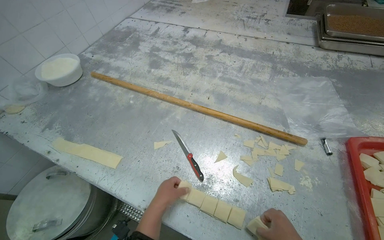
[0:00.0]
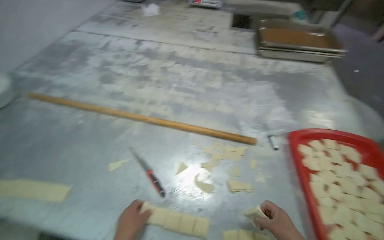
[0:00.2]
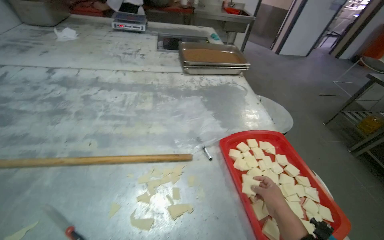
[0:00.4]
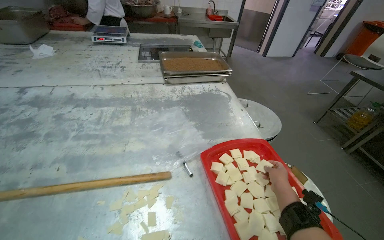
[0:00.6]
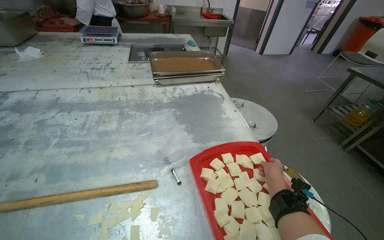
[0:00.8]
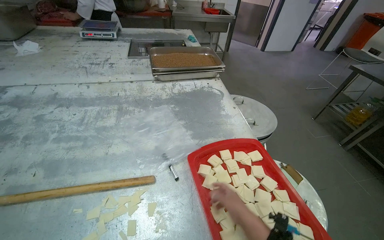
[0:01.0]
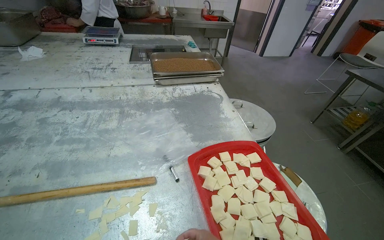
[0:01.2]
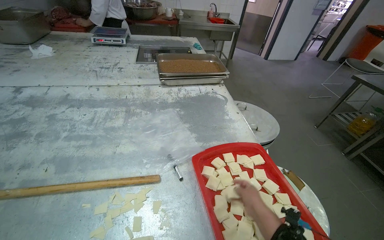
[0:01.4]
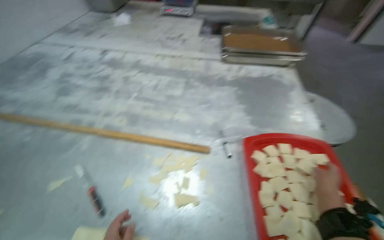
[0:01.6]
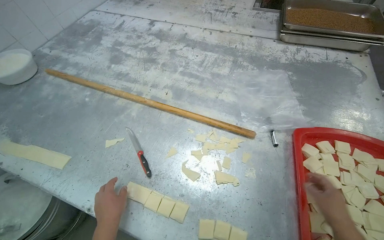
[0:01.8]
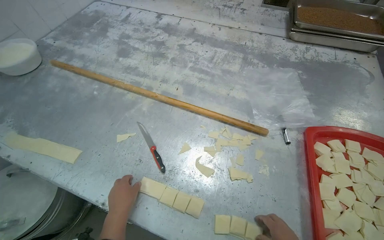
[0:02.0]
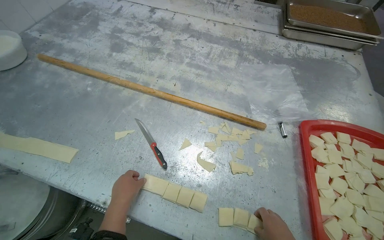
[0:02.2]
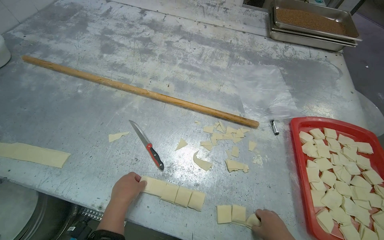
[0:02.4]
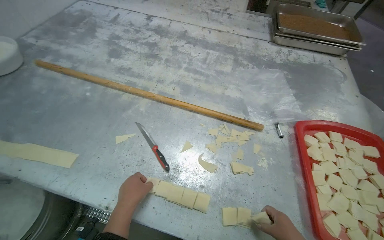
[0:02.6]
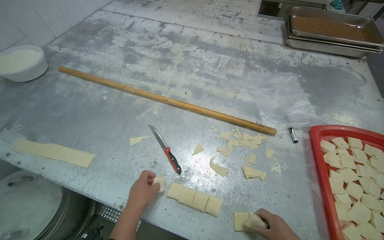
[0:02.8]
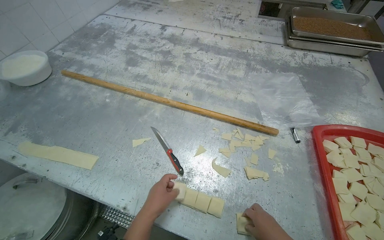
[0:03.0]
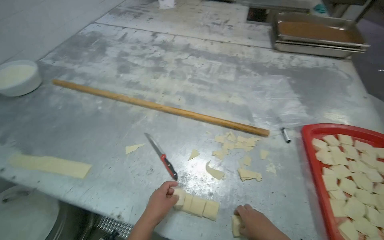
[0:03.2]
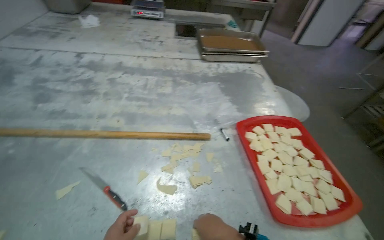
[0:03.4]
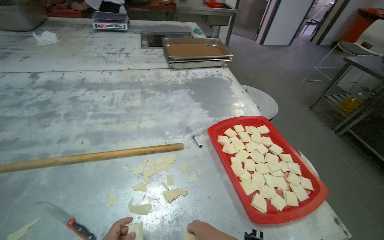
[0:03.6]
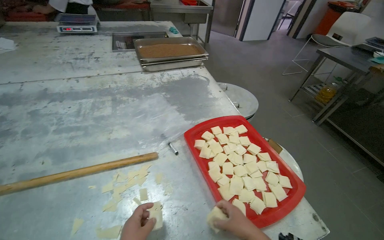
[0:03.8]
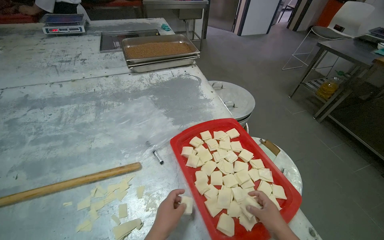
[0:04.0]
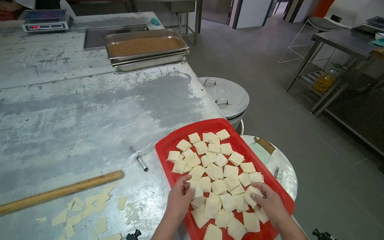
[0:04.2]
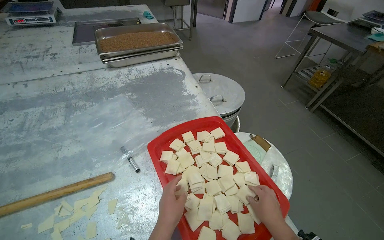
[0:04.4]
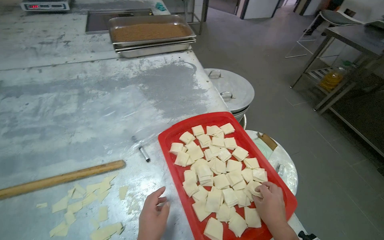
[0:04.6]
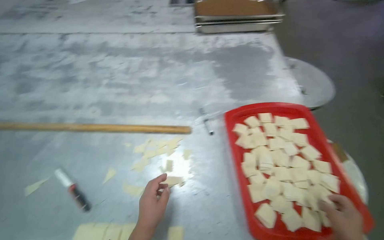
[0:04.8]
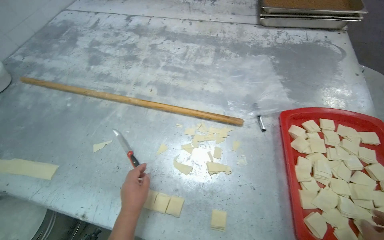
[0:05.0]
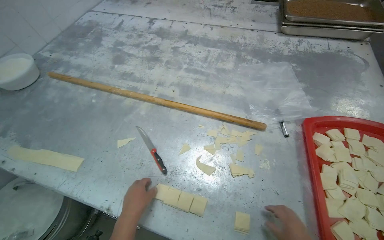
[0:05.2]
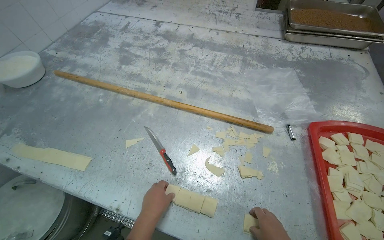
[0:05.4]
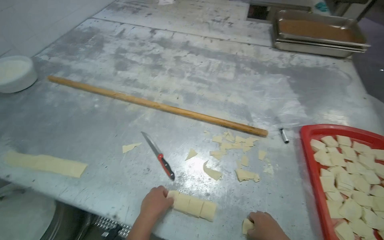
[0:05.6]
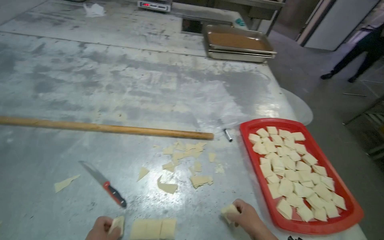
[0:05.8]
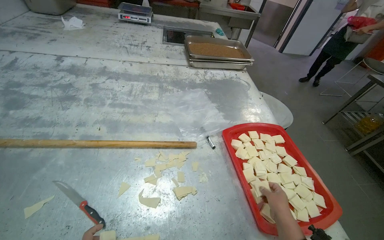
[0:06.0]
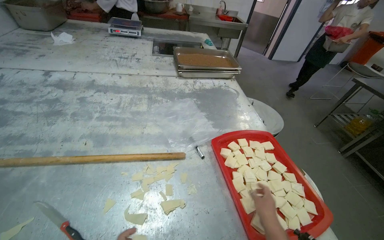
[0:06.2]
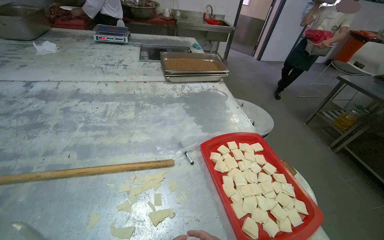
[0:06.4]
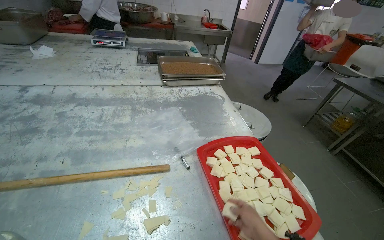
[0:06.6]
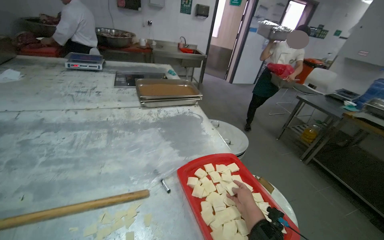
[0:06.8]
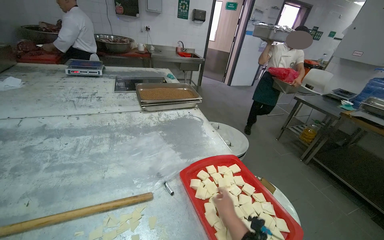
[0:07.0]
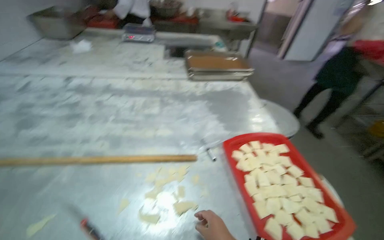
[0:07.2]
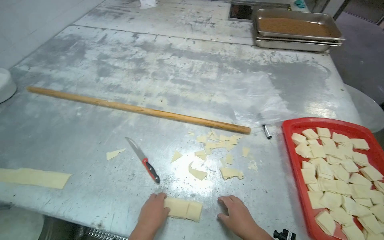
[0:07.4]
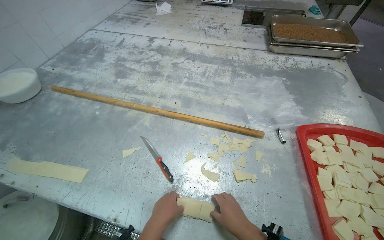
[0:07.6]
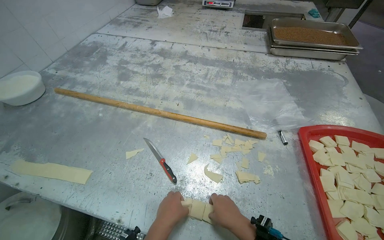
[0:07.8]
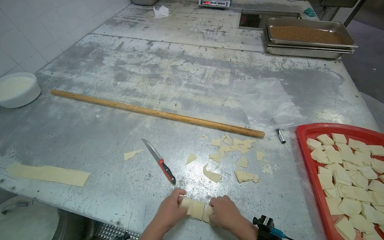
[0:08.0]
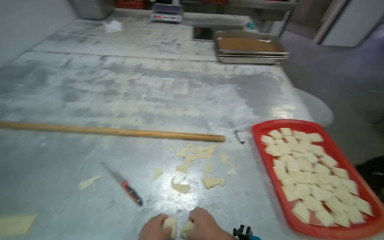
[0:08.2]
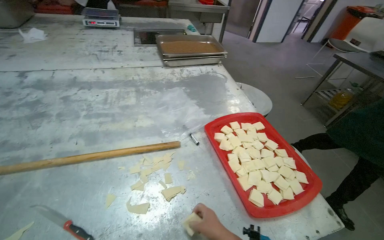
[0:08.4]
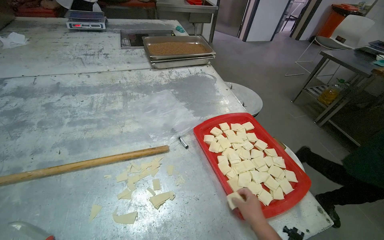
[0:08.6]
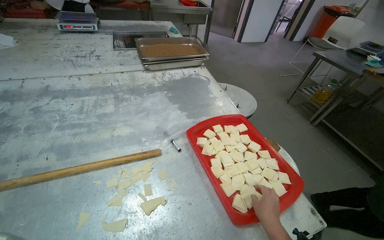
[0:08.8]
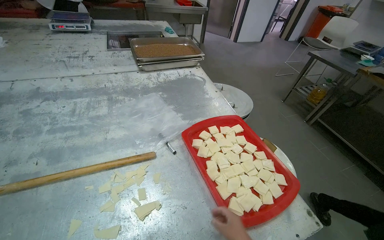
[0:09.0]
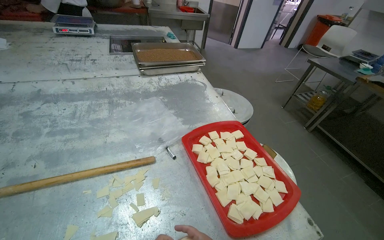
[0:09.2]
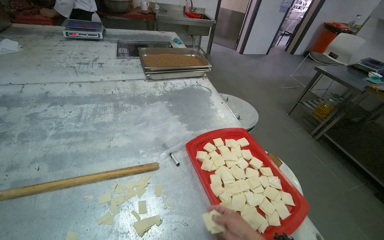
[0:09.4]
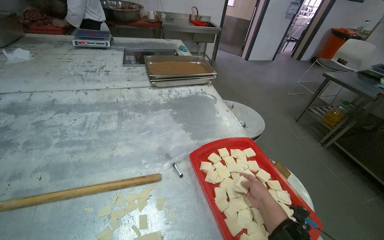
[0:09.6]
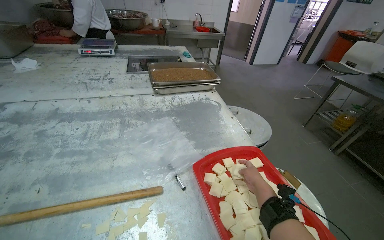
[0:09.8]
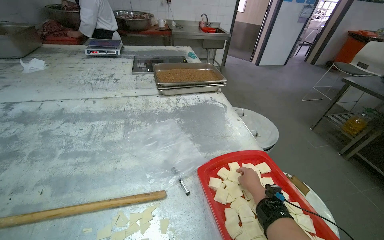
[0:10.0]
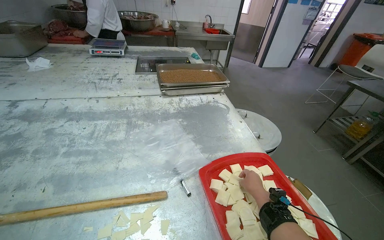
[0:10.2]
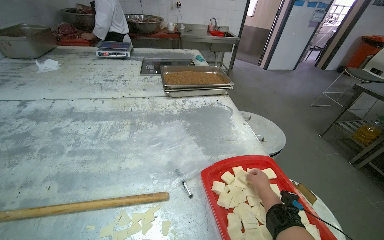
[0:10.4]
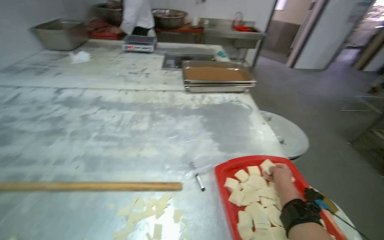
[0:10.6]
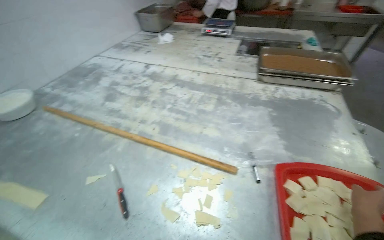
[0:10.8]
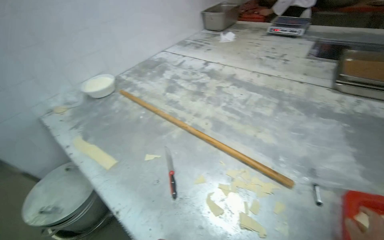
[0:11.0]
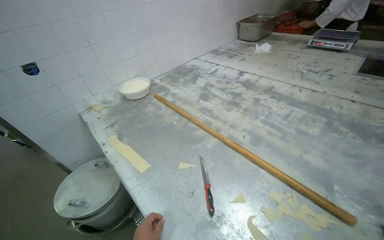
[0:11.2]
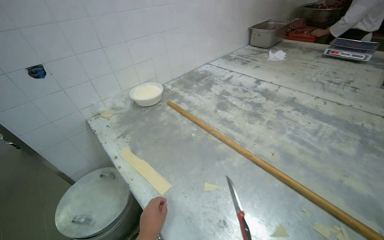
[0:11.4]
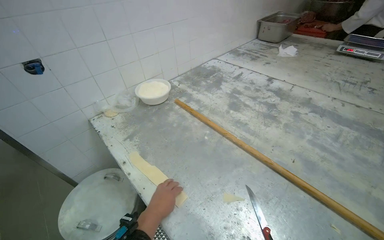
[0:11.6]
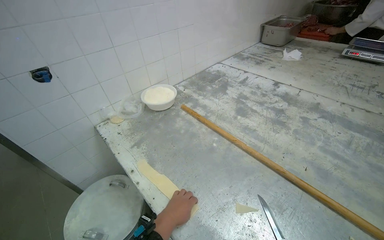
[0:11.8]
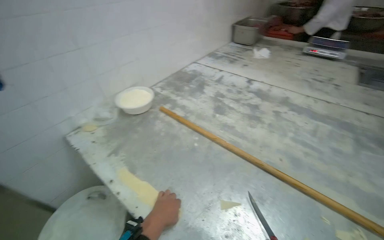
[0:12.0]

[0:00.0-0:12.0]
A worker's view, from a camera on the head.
Job: preparing food.
The whole recording: Preparing dough pieces for baking. The worker folds dough strips and cuts them into small squares, placing them into a tray.
0:00.0 to 0:01.6: The wearer looks approximately 15 degrees further to the right.
0:03.0 to 0:04.4: The camera is carried approximately 40 cm. The wearer looks some 40 degrees further to the right.
0:06.0 to 0:07.6: The head rotates about 20 degrees to the left.
0:07.6 to 0:09.0: The wearer looks some 35 degrees further to the right.
0:10.4 to 0:12.0: The head travels about 60 cm. The wearer's head swings roughly 50 degrees to the left.

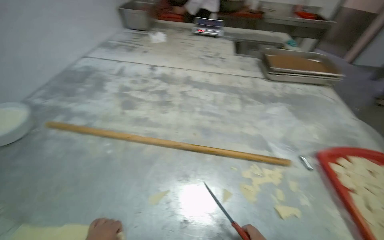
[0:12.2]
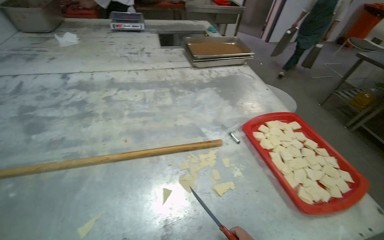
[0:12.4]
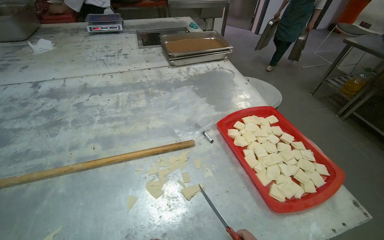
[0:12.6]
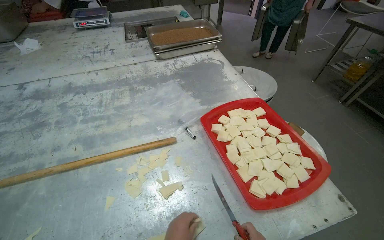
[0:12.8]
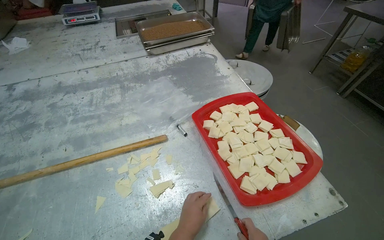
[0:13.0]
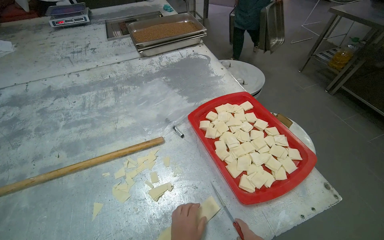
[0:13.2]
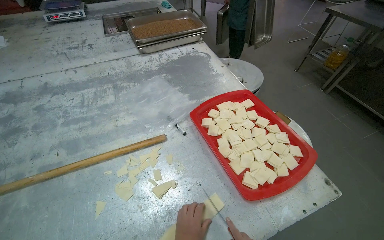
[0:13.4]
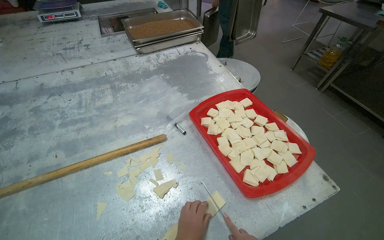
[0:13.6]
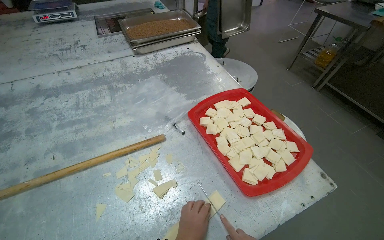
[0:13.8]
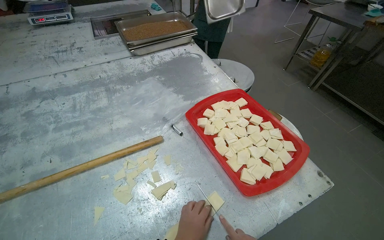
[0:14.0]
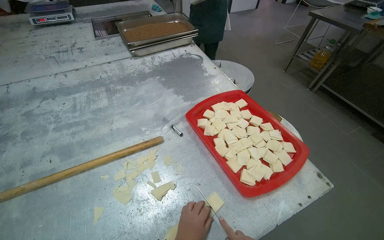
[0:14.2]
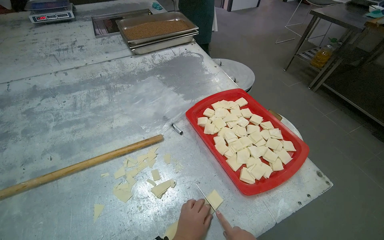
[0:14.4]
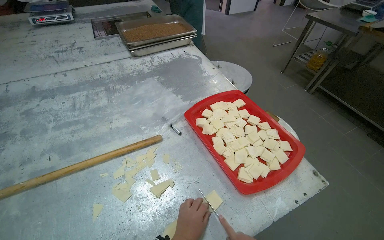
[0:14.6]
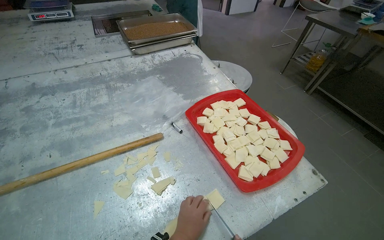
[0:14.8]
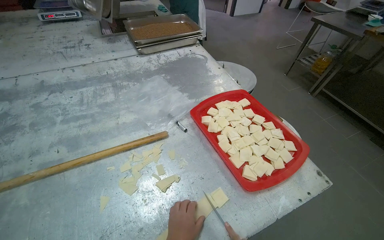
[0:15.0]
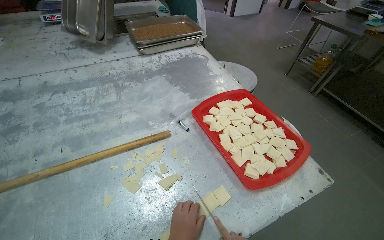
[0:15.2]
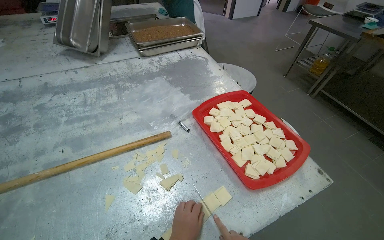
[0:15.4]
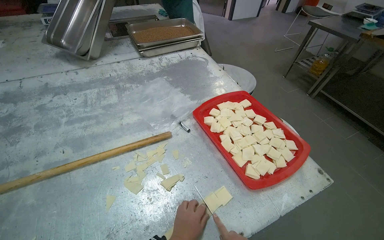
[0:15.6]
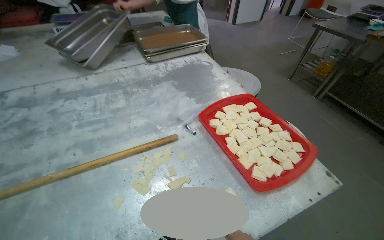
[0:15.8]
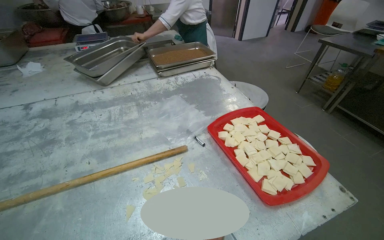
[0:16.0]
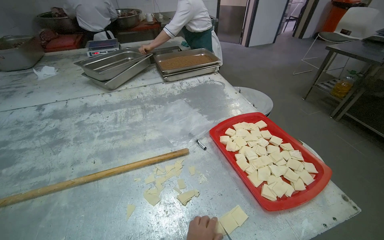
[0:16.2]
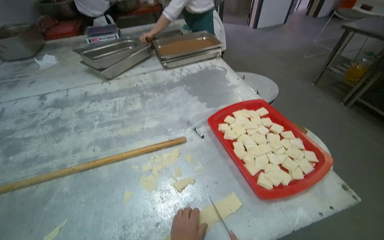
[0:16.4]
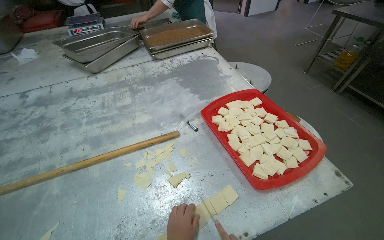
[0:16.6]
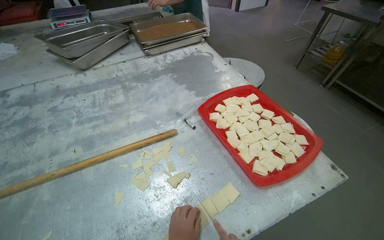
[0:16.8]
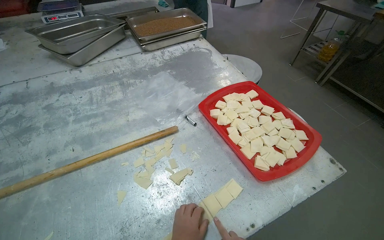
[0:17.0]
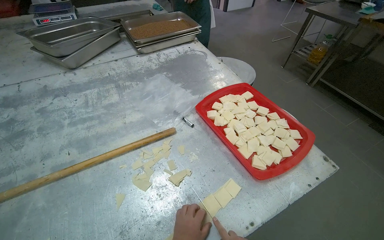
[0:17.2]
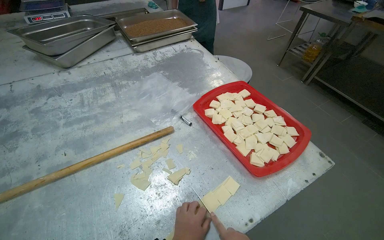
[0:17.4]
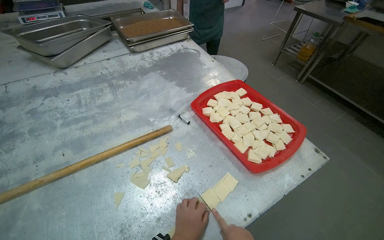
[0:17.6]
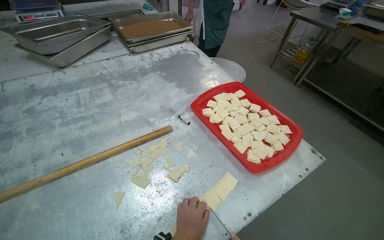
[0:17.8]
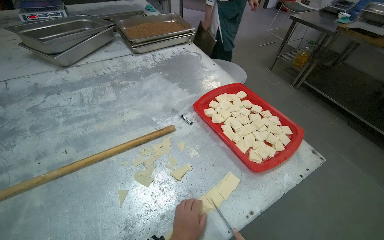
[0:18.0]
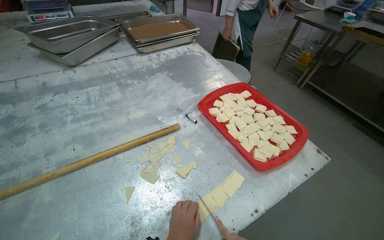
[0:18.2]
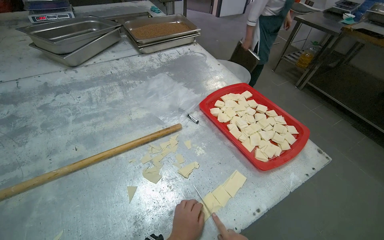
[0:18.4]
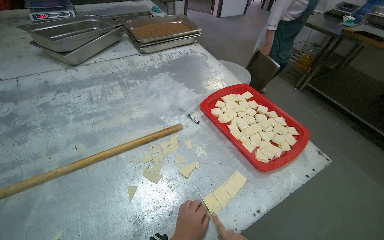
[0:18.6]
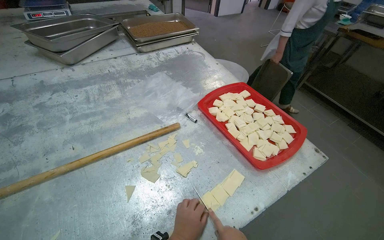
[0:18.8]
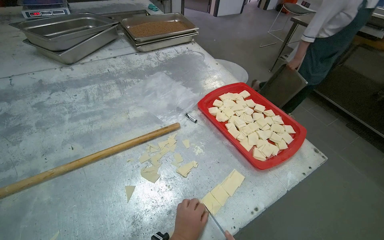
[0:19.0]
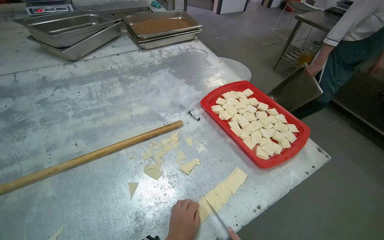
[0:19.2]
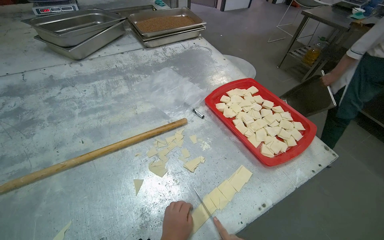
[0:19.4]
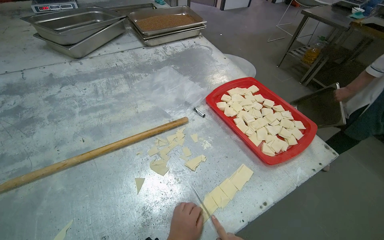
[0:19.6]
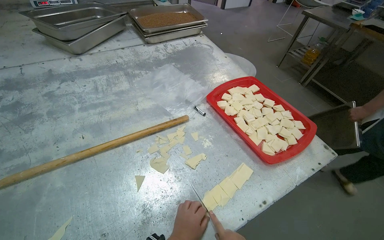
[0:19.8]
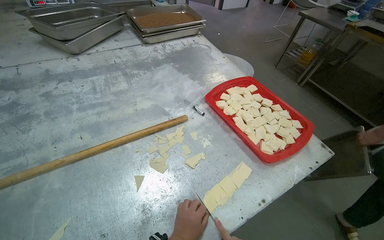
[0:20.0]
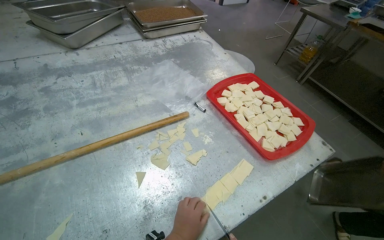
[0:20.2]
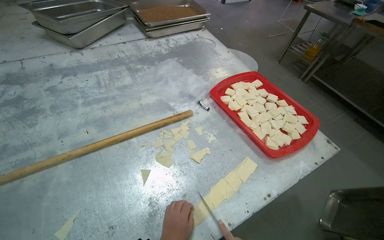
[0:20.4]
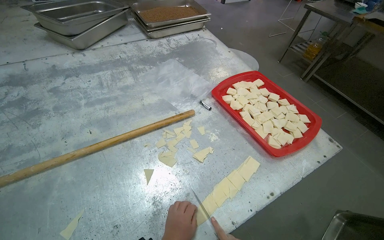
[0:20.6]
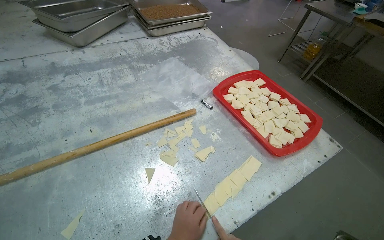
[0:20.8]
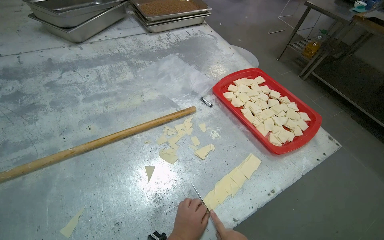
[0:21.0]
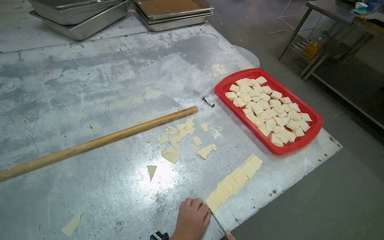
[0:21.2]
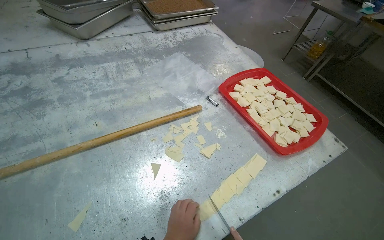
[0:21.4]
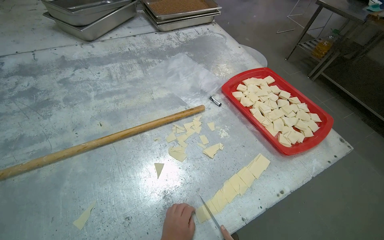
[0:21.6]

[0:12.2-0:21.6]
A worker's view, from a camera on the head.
Job: preparing food.
The whole recording: Preparing dough pieces for baking. The worker folds dough strips and cuts them into small squares, placing them into a tray.
0:12.2 to 0:13.8: The wearer moves roughly 40 cm. The wearer's head swings approximately 30 degrees to the right.
